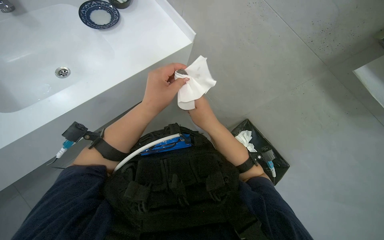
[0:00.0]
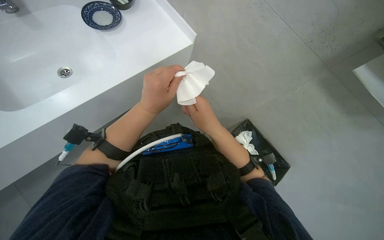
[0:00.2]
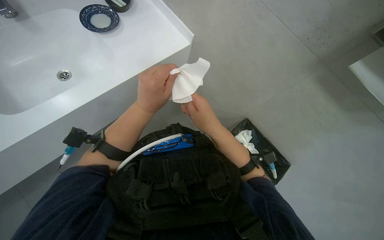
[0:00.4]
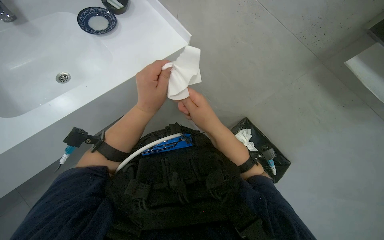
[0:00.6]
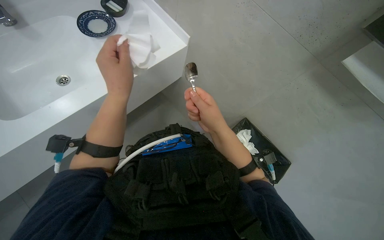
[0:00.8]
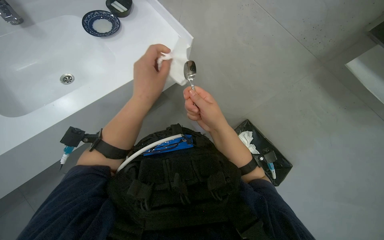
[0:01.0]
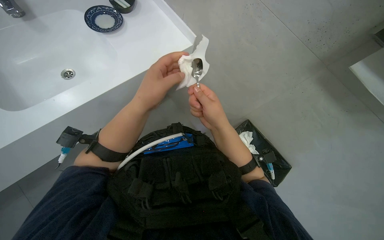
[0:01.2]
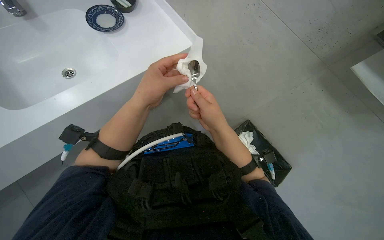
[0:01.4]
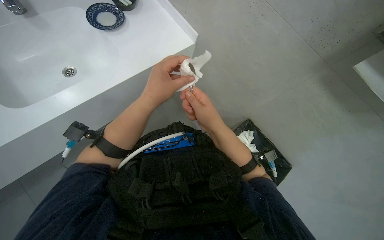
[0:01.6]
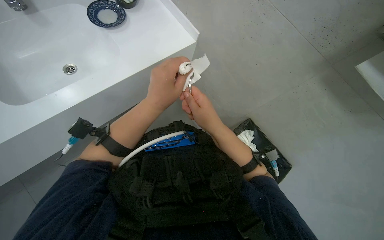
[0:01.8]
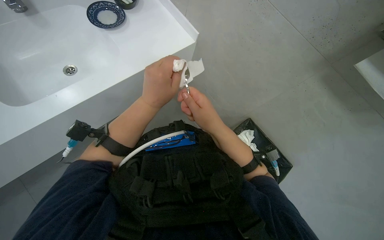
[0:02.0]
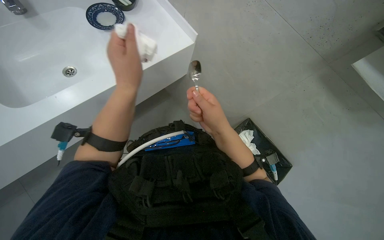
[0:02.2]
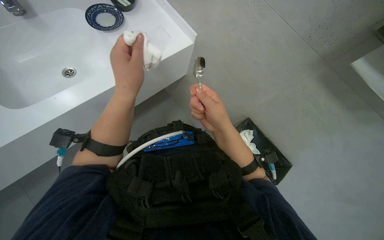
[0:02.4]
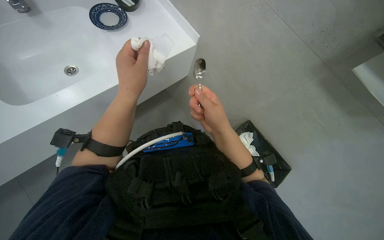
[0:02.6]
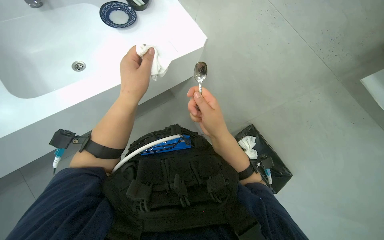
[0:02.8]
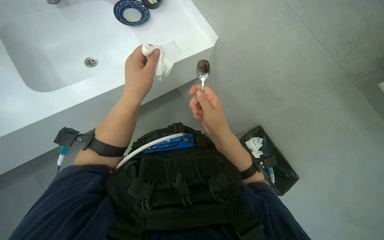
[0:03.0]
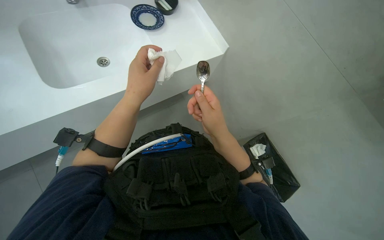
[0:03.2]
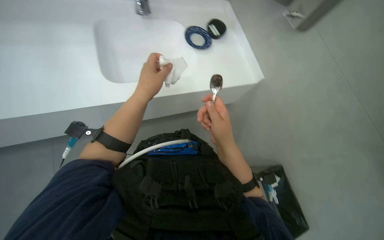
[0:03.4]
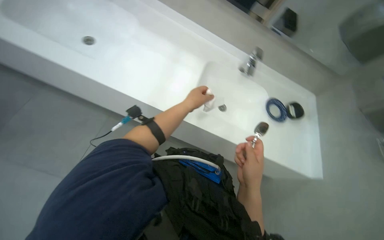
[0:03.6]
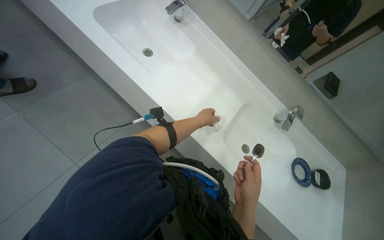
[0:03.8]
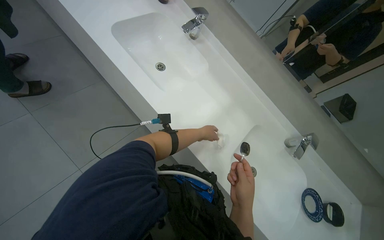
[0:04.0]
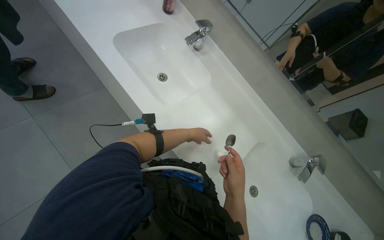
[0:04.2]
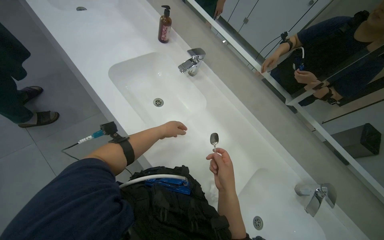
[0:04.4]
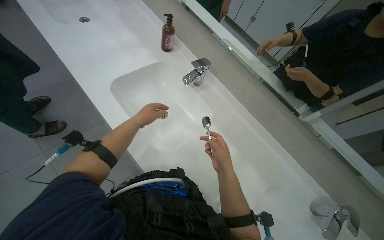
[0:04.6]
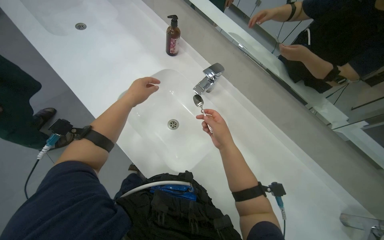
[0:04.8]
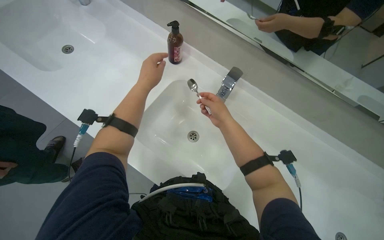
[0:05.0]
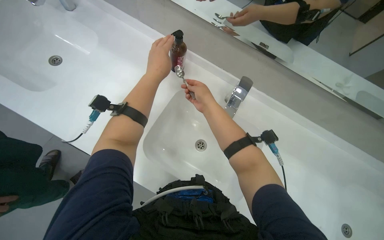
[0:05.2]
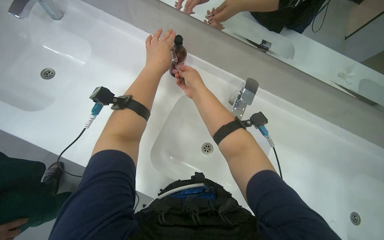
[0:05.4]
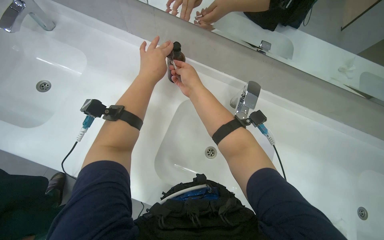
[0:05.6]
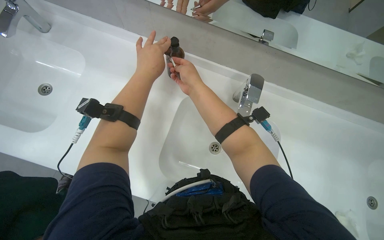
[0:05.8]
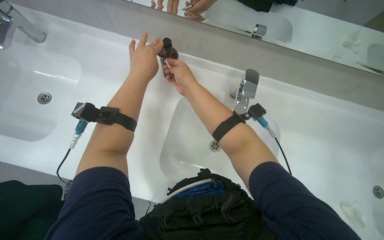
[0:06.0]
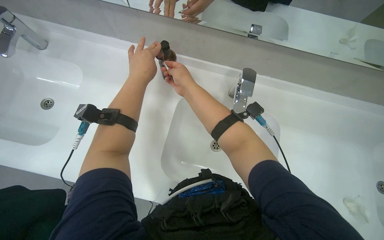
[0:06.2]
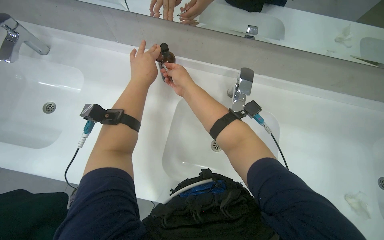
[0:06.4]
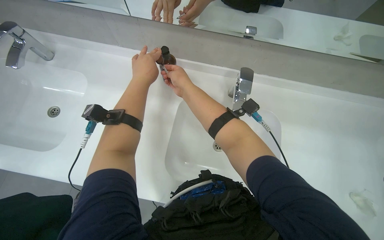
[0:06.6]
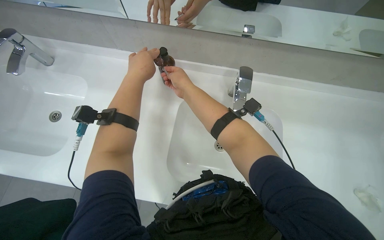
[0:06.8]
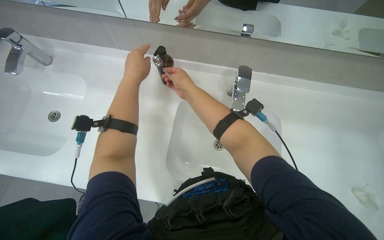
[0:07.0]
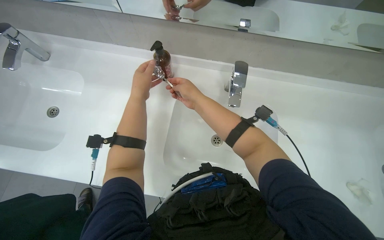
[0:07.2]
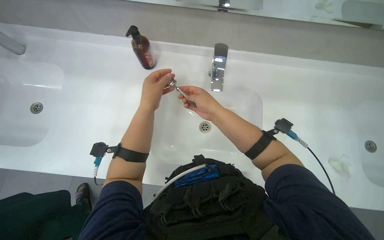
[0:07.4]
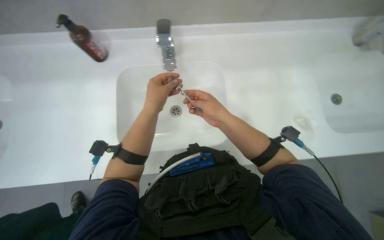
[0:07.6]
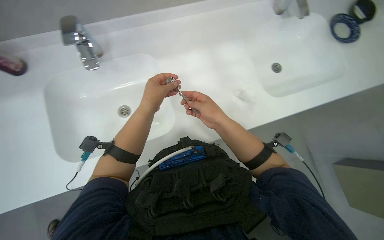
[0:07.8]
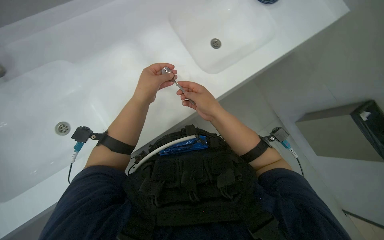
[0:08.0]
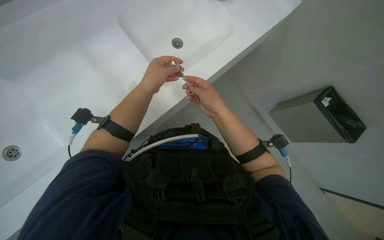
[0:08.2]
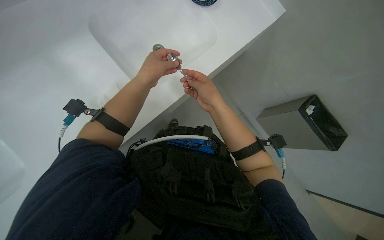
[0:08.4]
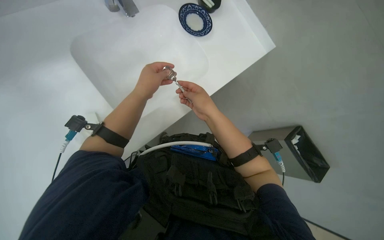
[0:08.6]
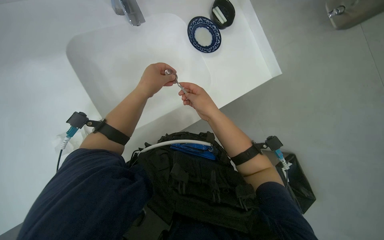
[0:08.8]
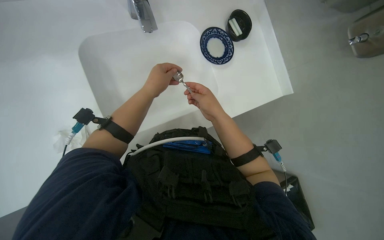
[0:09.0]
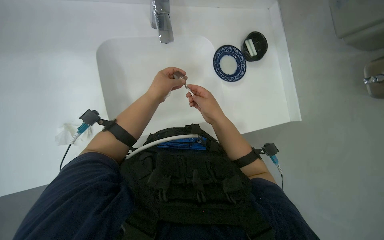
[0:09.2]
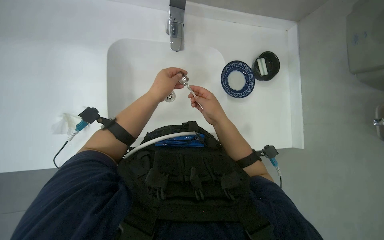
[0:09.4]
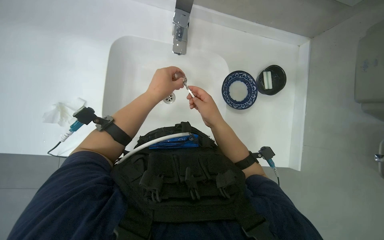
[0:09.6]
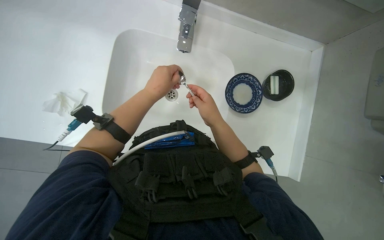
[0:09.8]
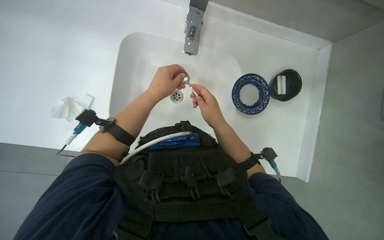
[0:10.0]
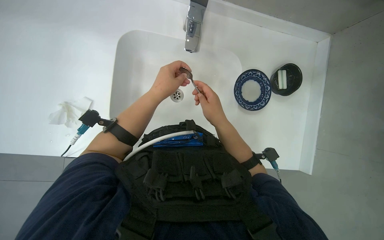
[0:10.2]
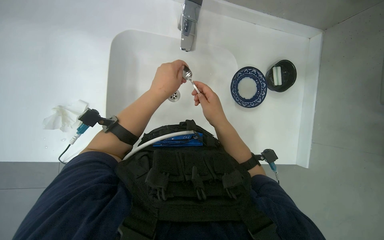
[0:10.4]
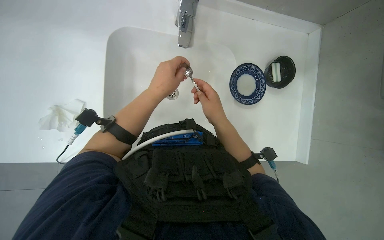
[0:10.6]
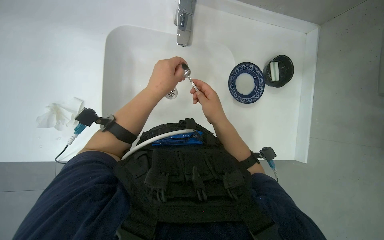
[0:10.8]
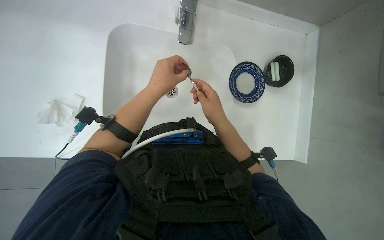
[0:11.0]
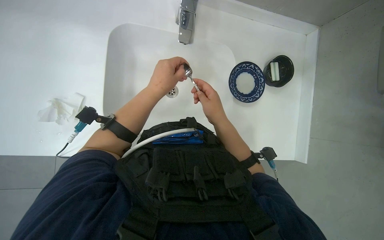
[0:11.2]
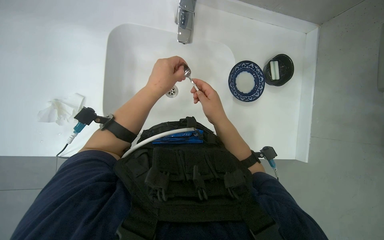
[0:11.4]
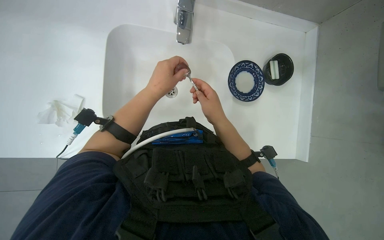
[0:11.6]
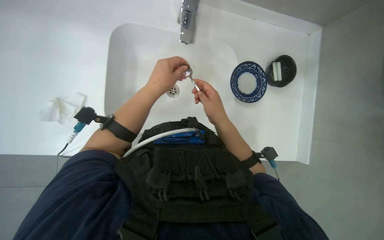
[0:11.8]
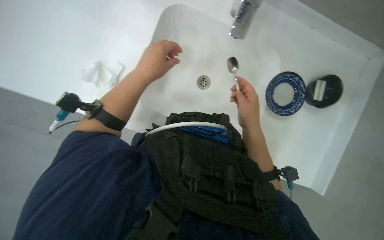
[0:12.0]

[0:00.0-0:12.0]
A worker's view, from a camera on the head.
Job: cleaning kitchen.
The whole recording: Washing and drying dishes and spoon. The worker washes the plate and spoon in the sink, then dries them with a dry towel.
0:00.0 to 0:03.0: The hands work in one place, with small movements.
0:03.0 to 0:04.4: The wearer looks about 45 degrees further to the left. The view tilts some 25 degrees upward.
0:06.0 to 0:07.6: The left hand shifts about 10 cm down the picture, while the right hand goes roughly 25 cm to the right and down the picture.

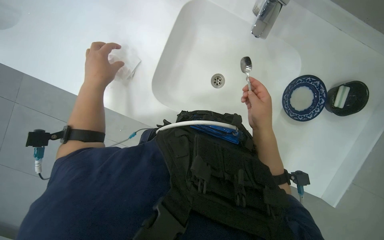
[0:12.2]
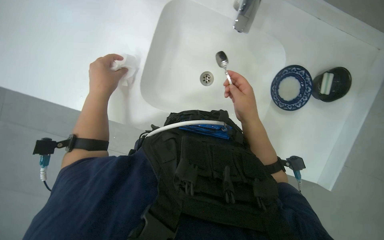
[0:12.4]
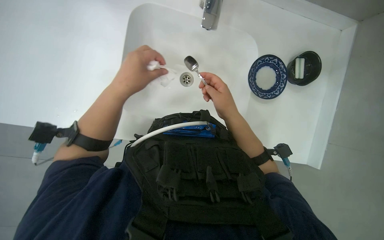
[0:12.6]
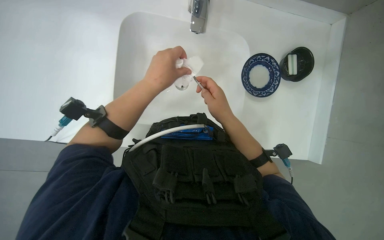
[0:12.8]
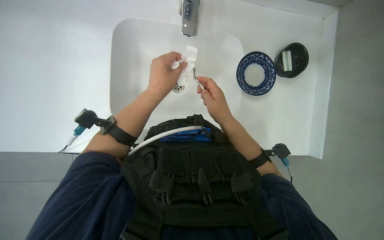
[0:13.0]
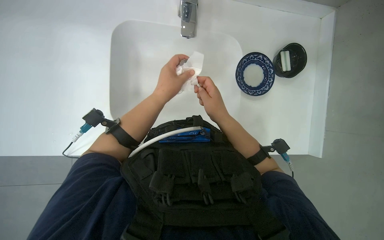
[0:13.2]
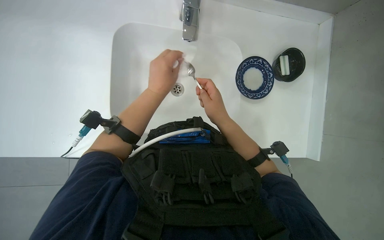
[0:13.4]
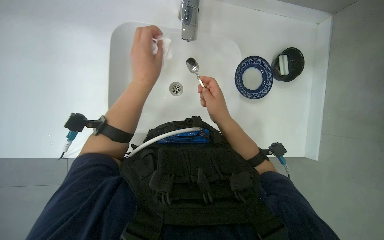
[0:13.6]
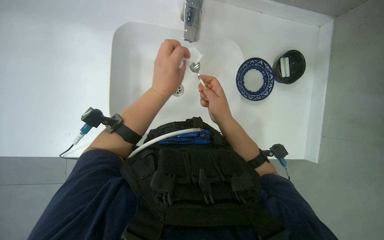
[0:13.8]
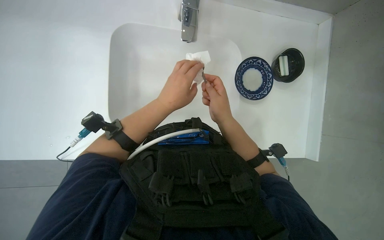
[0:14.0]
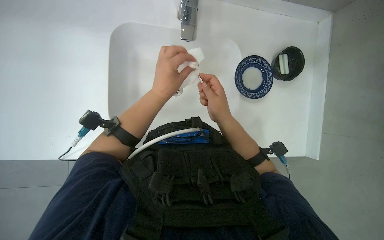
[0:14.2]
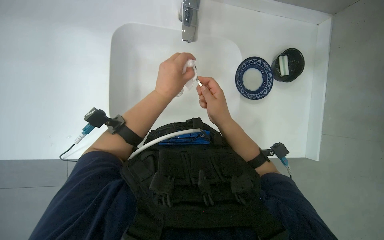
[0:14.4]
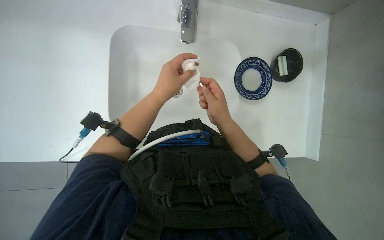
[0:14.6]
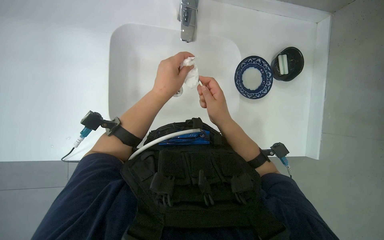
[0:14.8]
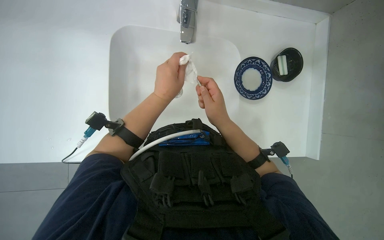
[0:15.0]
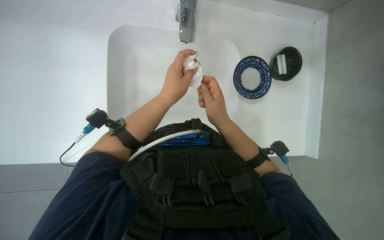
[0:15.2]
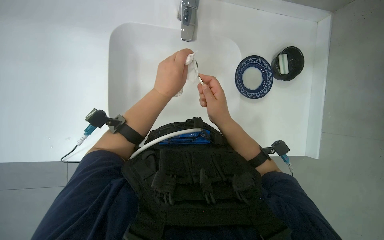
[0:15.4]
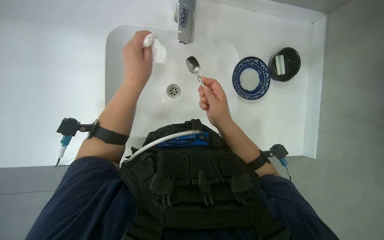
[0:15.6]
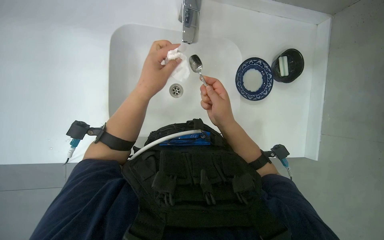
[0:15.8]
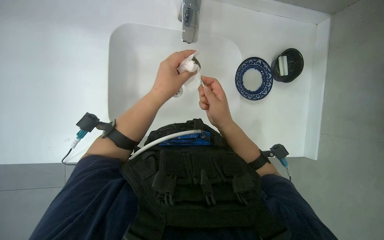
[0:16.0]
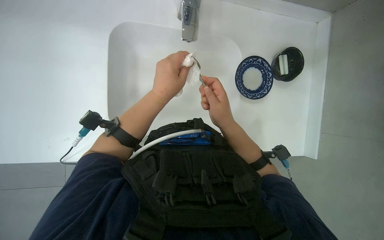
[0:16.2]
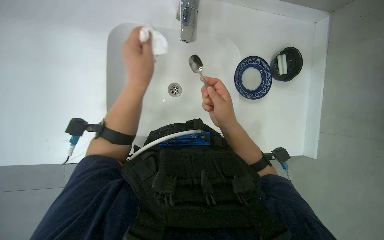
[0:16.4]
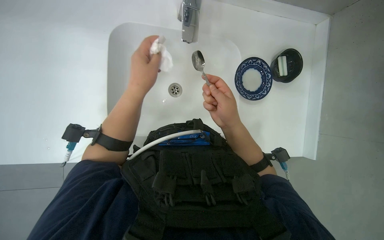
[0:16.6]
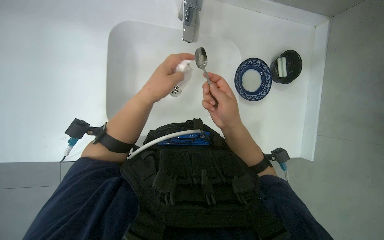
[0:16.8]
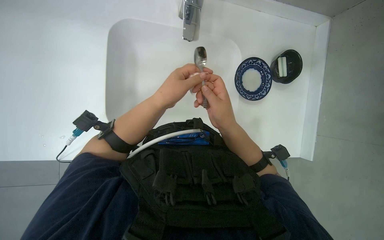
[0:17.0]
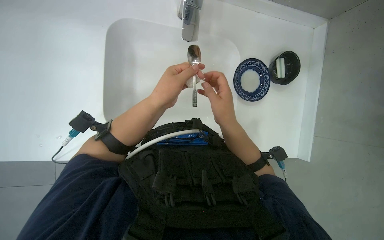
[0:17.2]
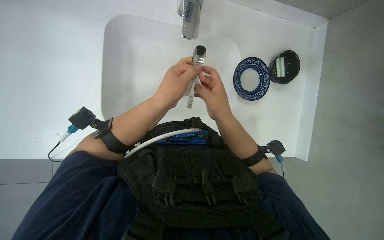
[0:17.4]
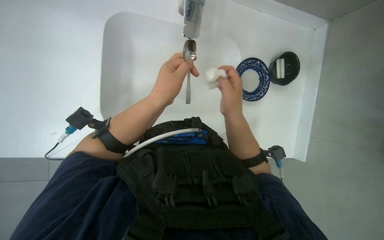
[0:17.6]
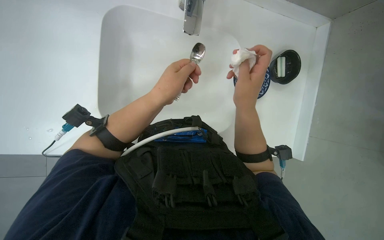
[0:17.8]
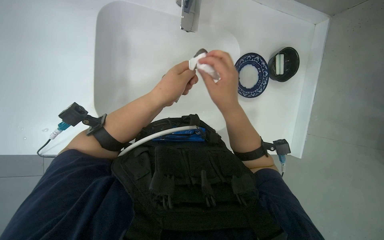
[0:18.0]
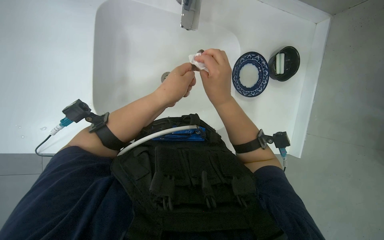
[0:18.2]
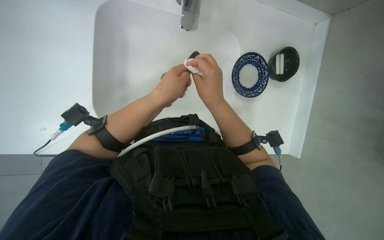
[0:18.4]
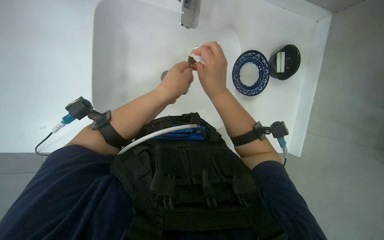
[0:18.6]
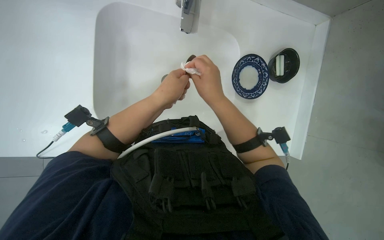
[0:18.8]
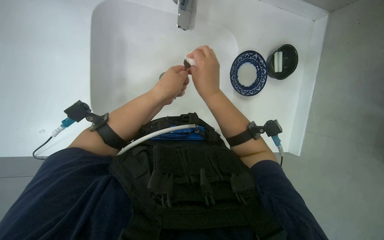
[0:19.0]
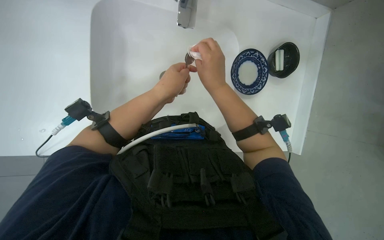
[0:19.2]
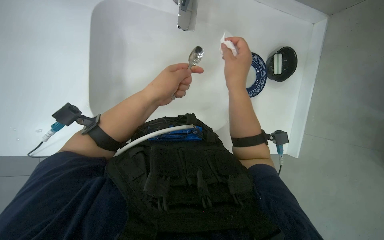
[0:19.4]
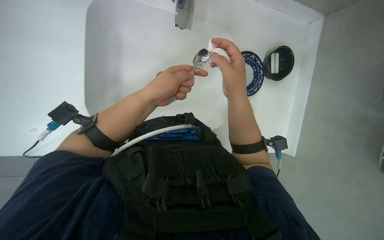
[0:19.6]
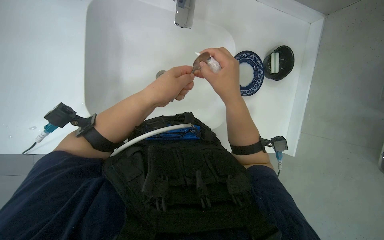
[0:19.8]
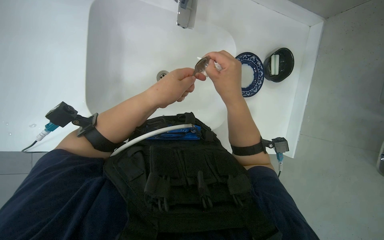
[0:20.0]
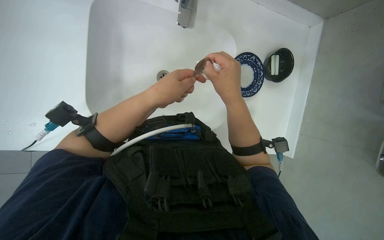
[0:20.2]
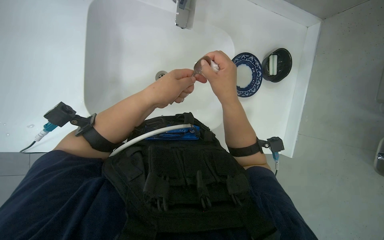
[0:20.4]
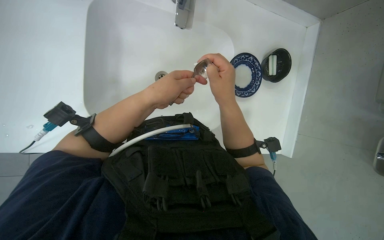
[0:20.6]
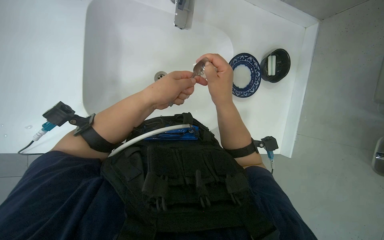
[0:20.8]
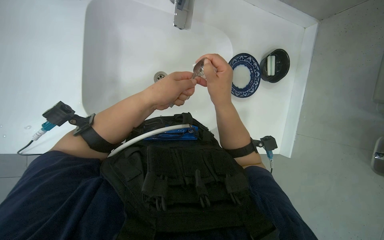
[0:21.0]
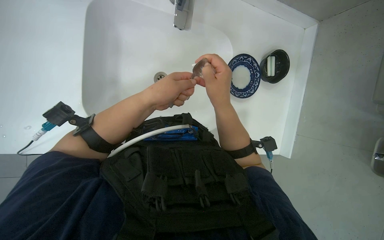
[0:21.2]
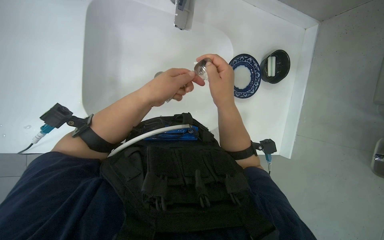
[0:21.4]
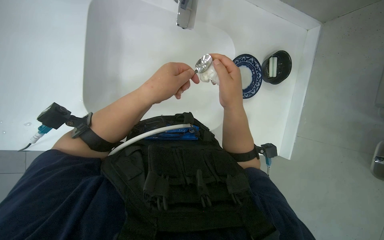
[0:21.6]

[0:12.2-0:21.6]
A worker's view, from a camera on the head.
Job: cleaning kitchen.
The whole recording: Washing and drying dishes and spoon. The worker washes the plate and spoon in the sink, then dries them with a dry towel.
0:12.2 to 0:13.8: The left hand heads to the right, covering approximately 30 cm.
0:13.8 to 0:21.6: The hands are busy where they are.
